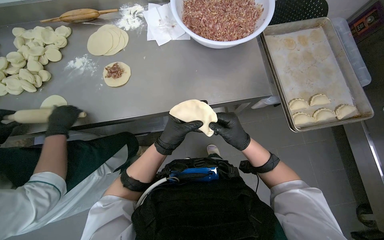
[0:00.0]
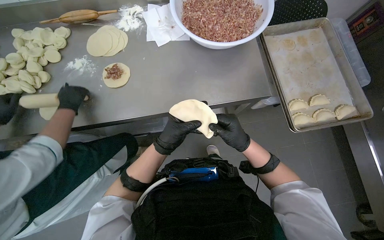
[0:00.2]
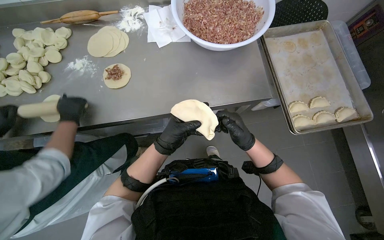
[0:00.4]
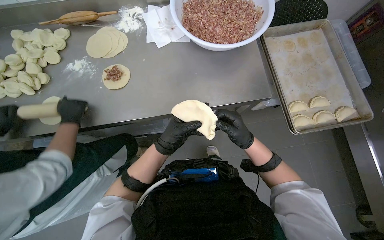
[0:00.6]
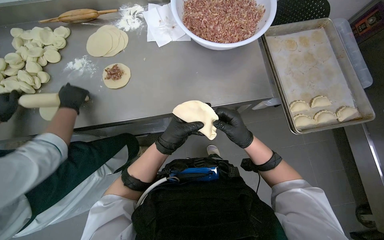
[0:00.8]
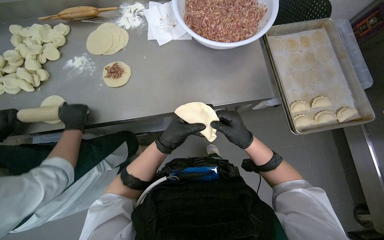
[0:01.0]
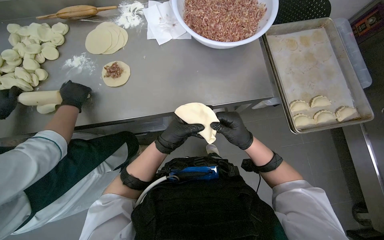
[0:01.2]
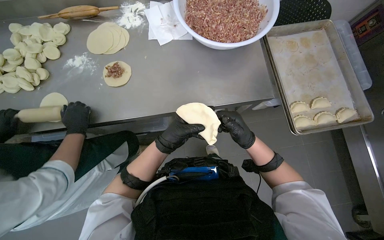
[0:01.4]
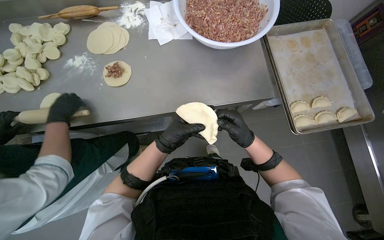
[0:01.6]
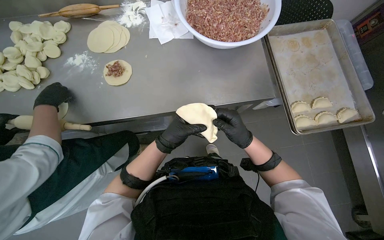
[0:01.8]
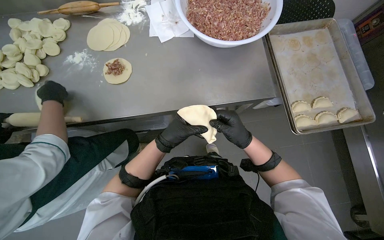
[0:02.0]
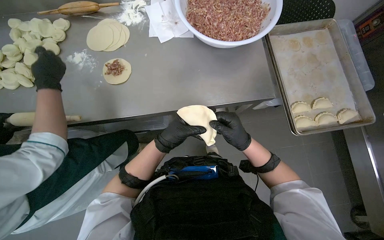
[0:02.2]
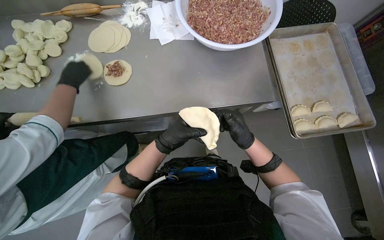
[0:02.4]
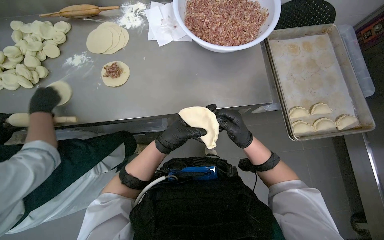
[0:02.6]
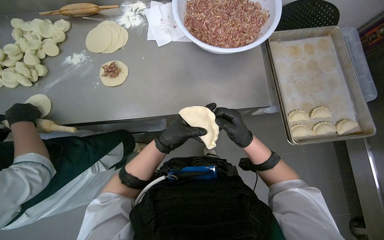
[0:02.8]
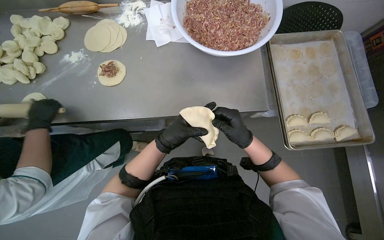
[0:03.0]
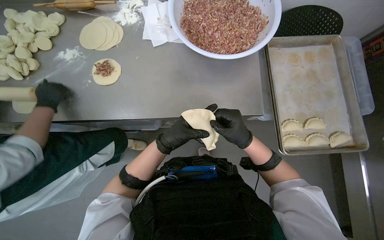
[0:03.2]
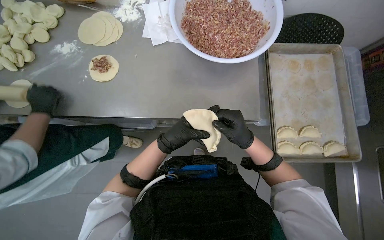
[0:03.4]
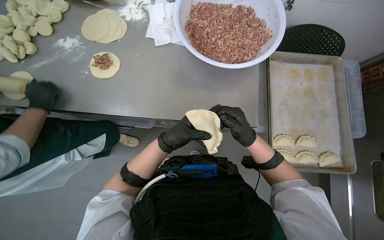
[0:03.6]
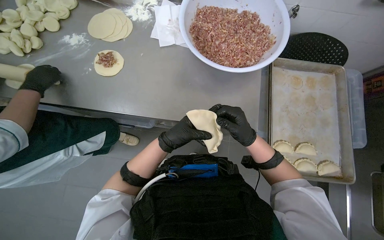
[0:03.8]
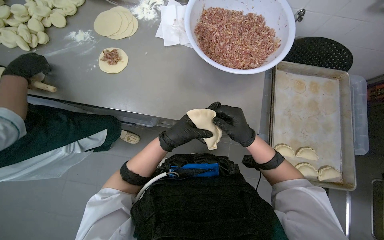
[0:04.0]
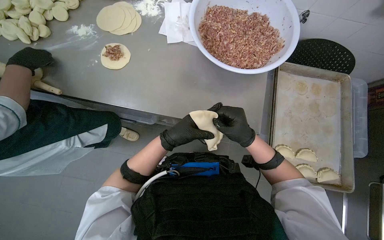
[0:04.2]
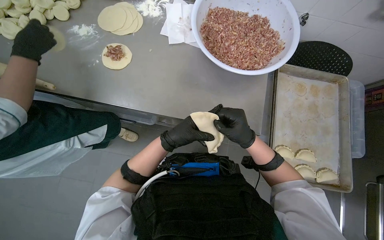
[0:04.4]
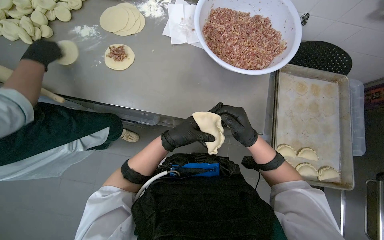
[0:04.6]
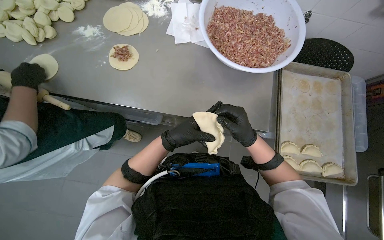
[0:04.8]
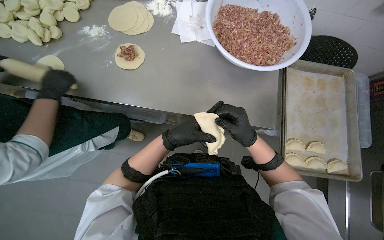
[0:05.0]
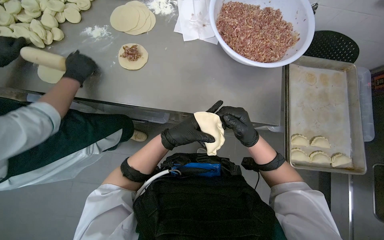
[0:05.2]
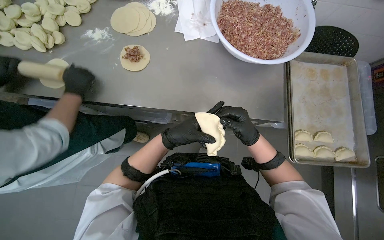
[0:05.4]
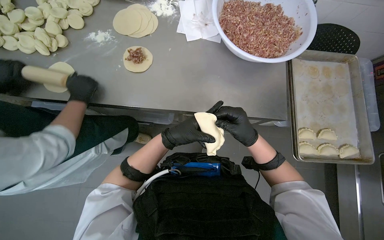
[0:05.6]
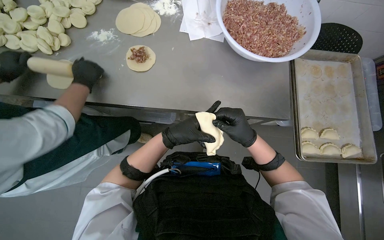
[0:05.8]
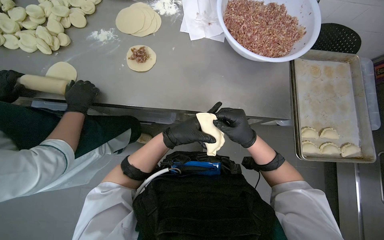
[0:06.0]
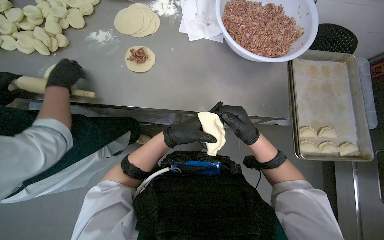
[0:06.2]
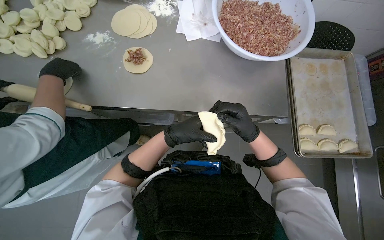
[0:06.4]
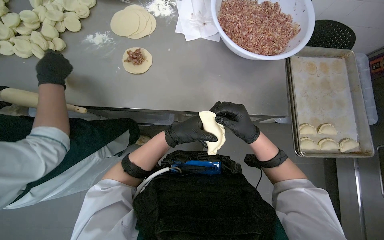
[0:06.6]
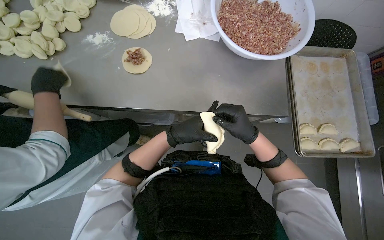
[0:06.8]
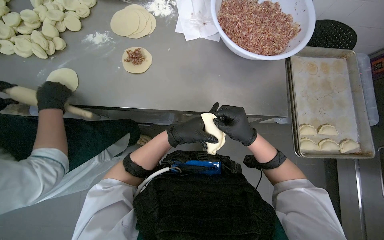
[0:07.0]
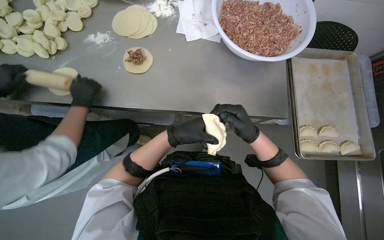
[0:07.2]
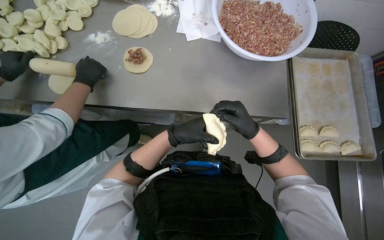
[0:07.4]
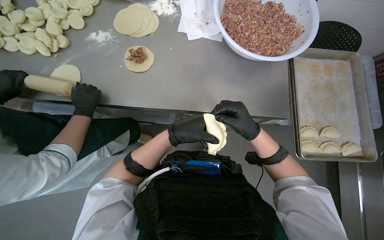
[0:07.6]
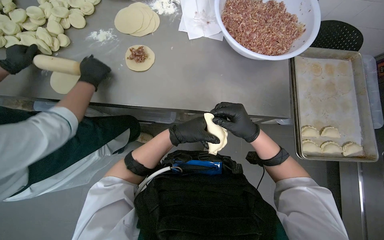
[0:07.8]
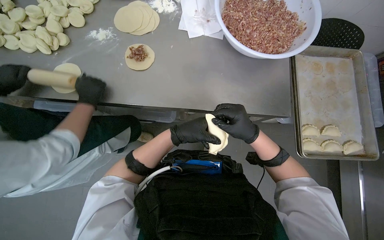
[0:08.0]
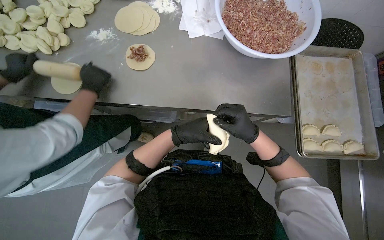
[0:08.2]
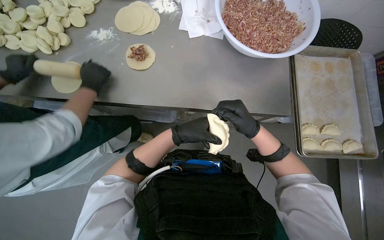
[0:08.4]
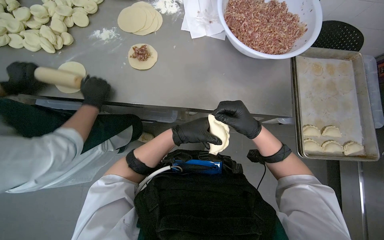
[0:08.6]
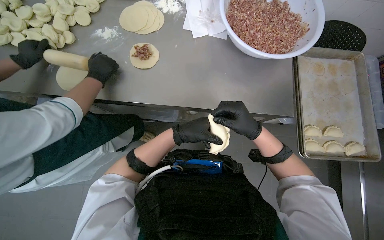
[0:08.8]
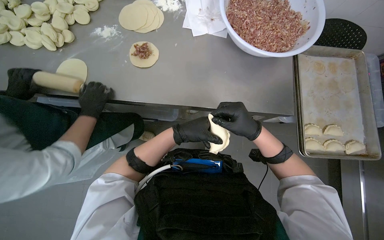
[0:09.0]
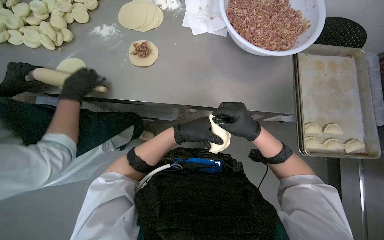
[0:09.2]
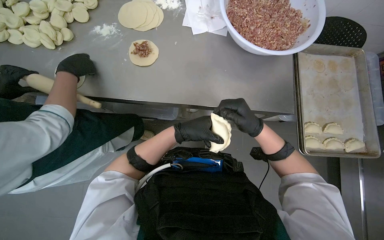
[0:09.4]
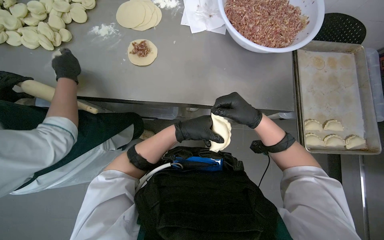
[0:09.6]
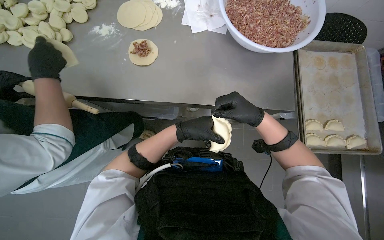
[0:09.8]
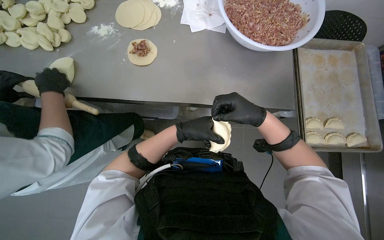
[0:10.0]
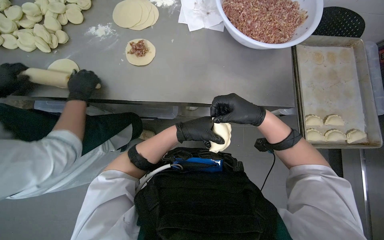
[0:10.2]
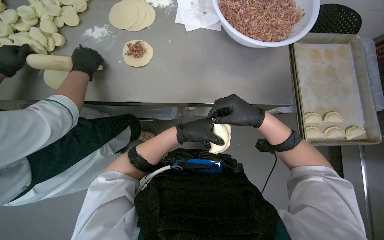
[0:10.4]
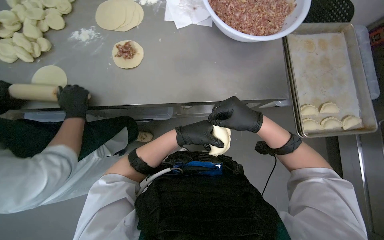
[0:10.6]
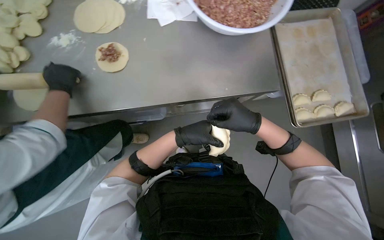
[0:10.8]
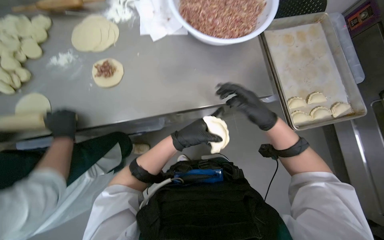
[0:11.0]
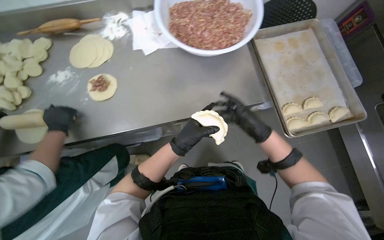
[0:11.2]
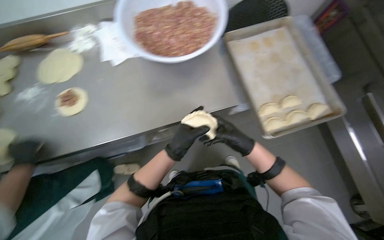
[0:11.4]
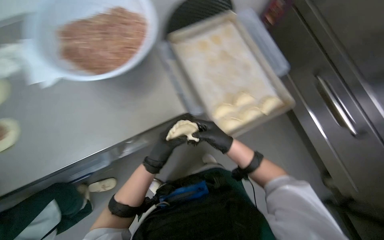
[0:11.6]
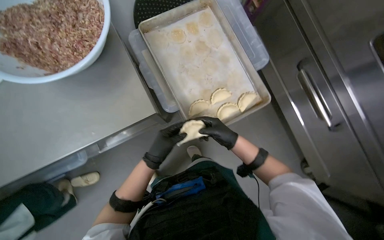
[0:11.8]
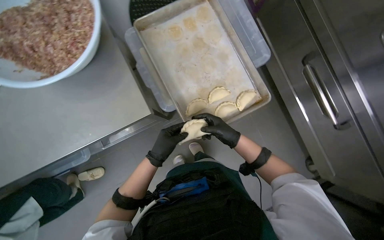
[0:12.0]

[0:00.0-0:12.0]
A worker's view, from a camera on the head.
Job: preparing food.
The whole recording: Sealing and placing meat-filled dough onto tray. The worker seals the edges of meat-filled dough circles and places them onto a tray.
0:00.0 to 0:03.0: The hands make small movements and keep their place.
0:04.4 to 0:10.4: The hands stay close to where they were, moving slightly.

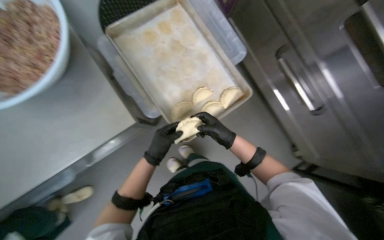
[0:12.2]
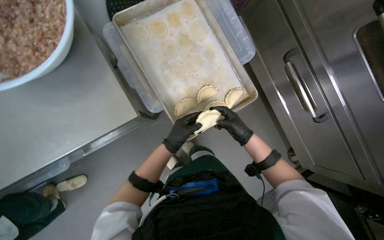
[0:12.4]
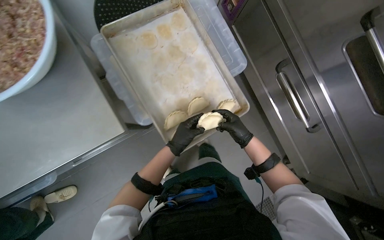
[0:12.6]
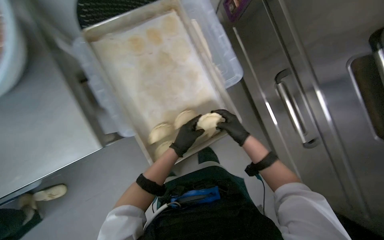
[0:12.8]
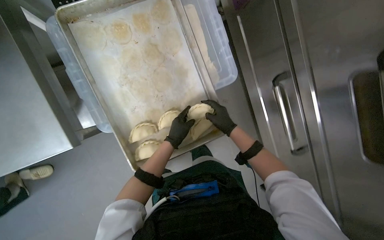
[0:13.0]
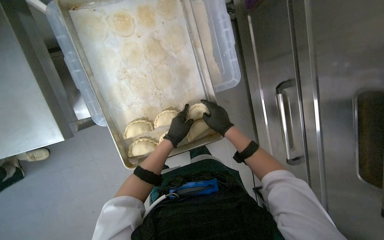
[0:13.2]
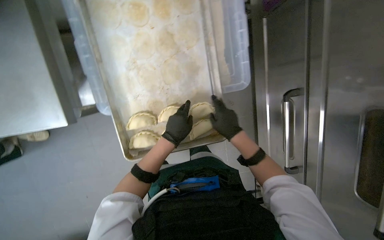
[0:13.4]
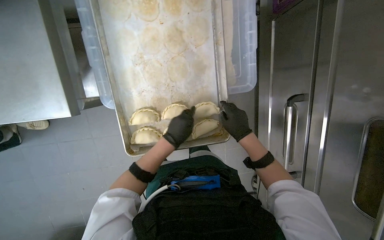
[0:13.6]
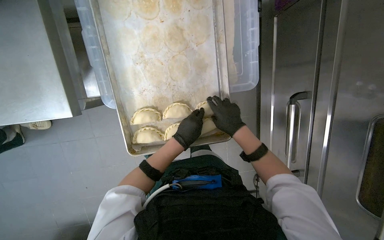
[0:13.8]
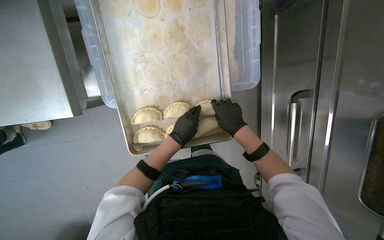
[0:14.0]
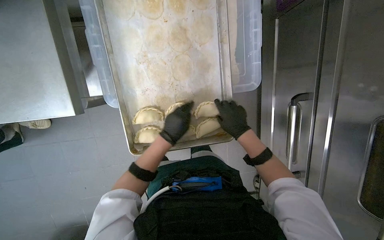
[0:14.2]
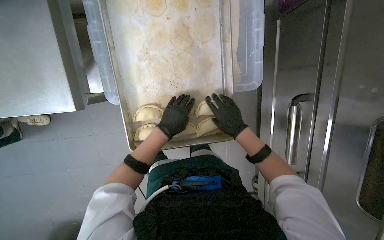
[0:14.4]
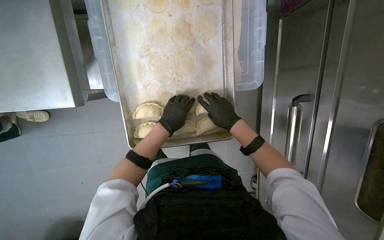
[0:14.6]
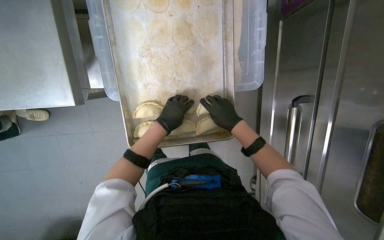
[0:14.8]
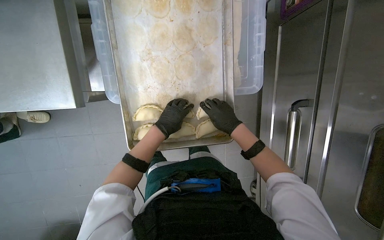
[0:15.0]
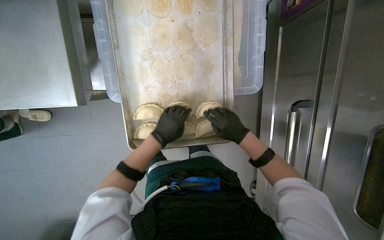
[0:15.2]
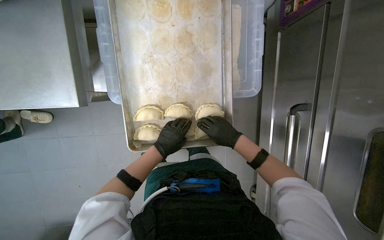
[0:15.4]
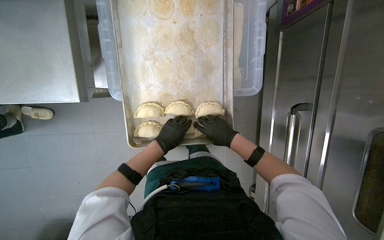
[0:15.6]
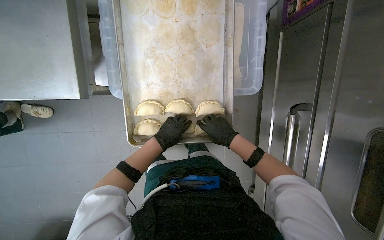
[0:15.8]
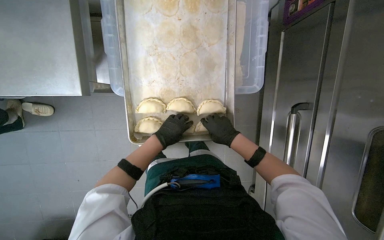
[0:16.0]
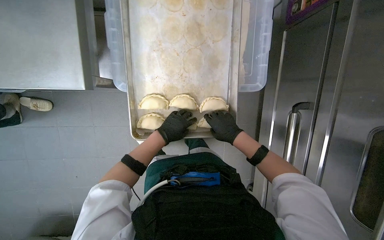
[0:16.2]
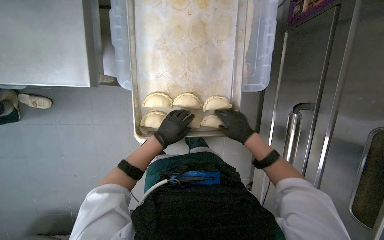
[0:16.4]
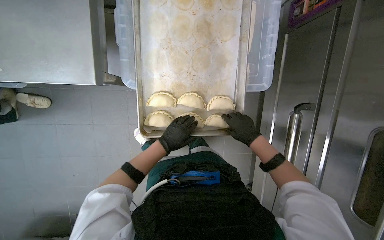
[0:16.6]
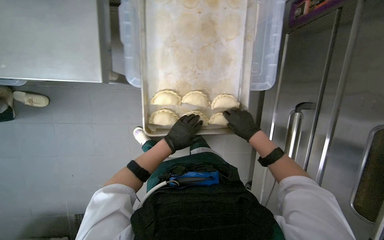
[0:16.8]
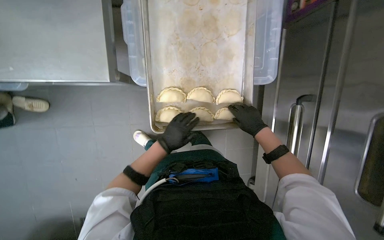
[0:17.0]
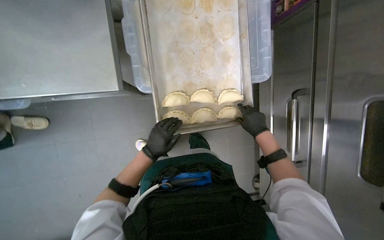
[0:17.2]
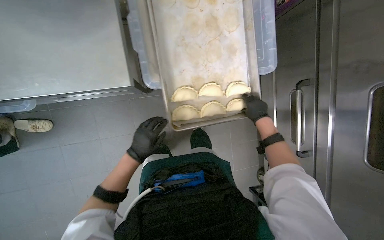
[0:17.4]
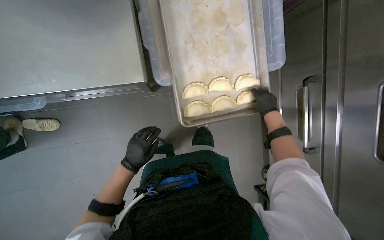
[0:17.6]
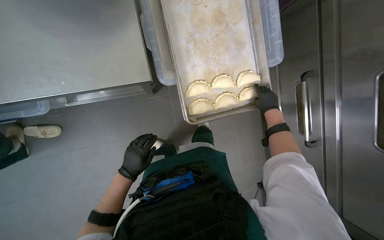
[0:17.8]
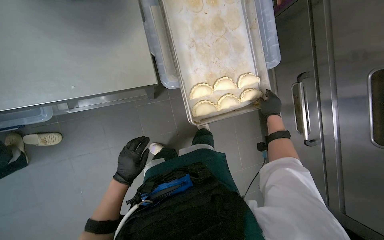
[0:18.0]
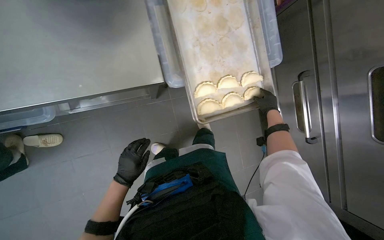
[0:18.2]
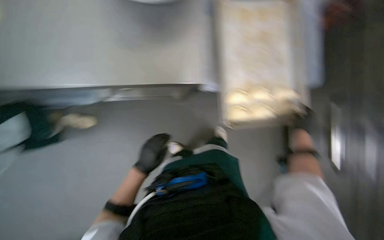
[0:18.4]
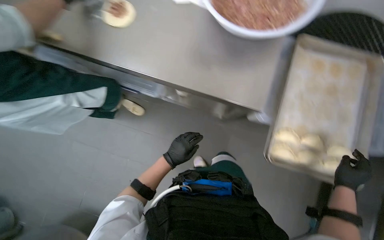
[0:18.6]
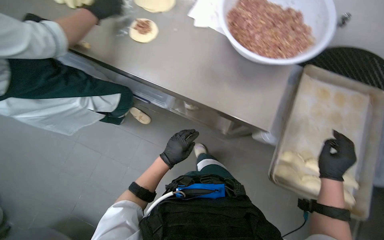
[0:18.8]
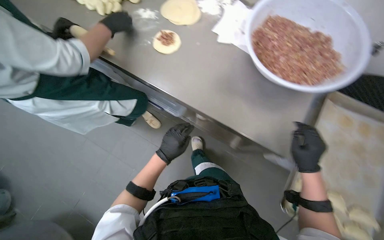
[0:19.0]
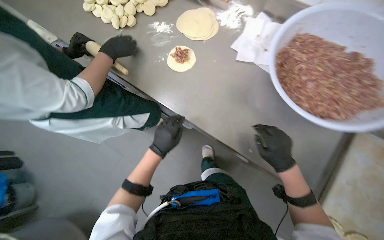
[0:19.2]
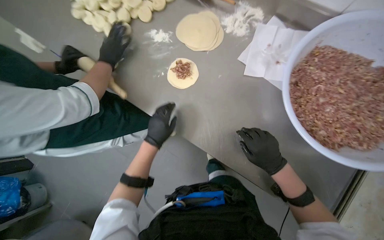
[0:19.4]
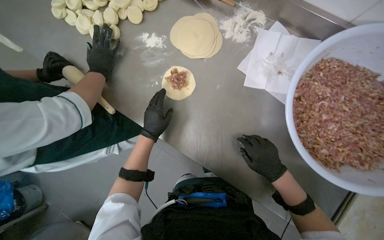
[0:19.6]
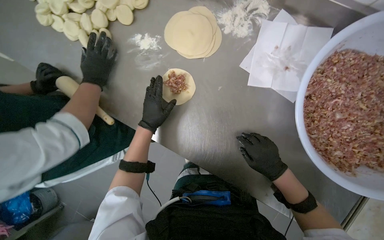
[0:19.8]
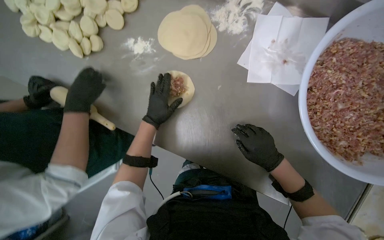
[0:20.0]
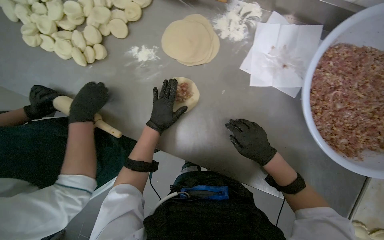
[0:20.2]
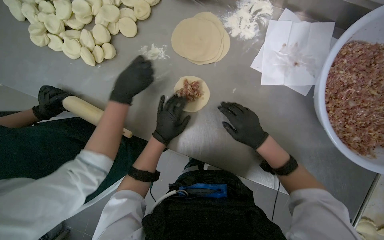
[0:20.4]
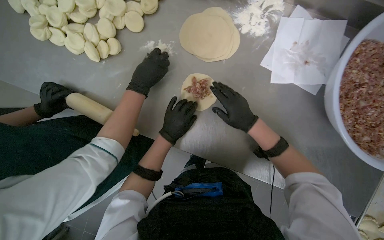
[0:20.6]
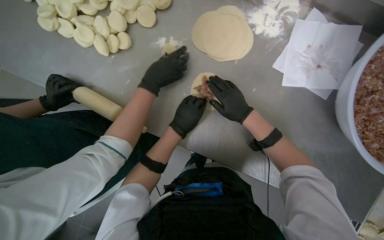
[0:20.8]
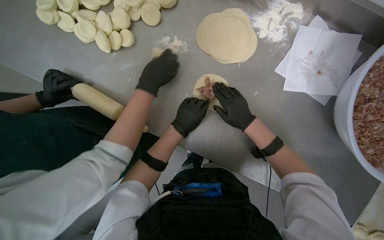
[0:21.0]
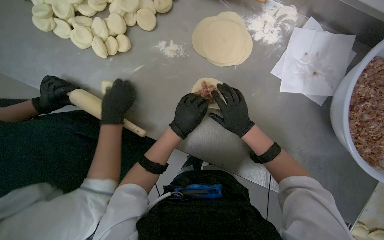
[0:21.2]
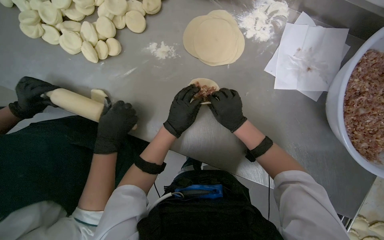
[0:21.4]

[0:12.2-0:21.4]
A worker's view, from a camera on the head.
Job: preparing food.
The whole recording: Sealing and placing meat-filled dough onto tray. The worker seals the edges of meat-filled dough circles and places them onto a tray.
0:12.2 to 0:13.8: Everything in view rotates about 30 degrees clockwise. The left hand travels to the right by roughly 30 cm.
0:13.8 to 0:15.2: The hands stay close to where they were, moving slightly.
0:15.2 to 0:16.8: The hands stay close to where they were, moving slightly.
0:16.8 to 0:18.4: The right hand travels nearer to the camera by roughly 15 cm. Meanwhile the left hand moves to the left and down the picture, about 35 cm.
0:18.4 to 0:19.8: The camera is carried some 40 cm. The head turns to the left by about 25 degrees.
0:19.8 to 0:21.4: The right hand heads to the left and up the picture, covering approximately 25 cm.
